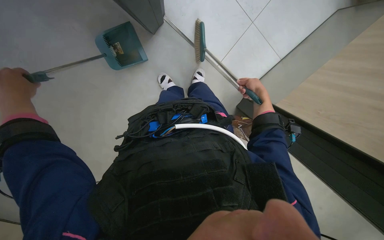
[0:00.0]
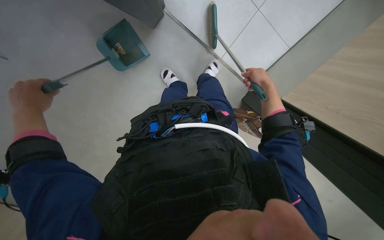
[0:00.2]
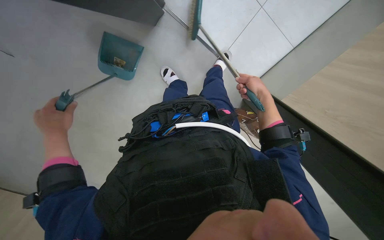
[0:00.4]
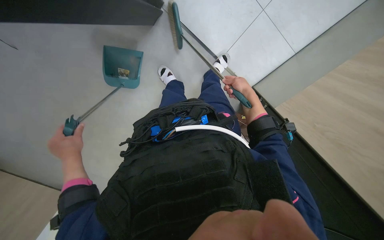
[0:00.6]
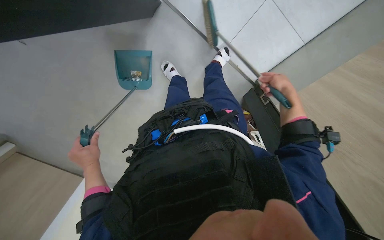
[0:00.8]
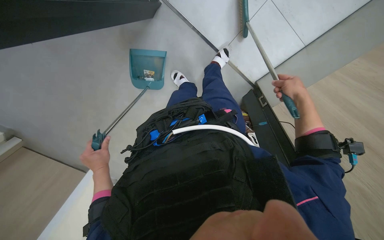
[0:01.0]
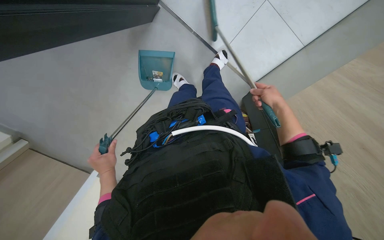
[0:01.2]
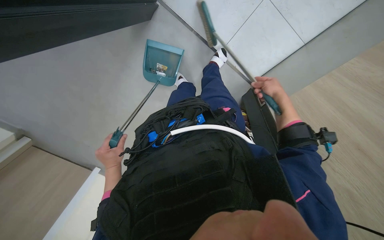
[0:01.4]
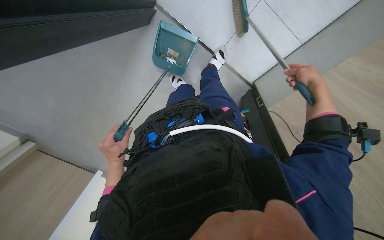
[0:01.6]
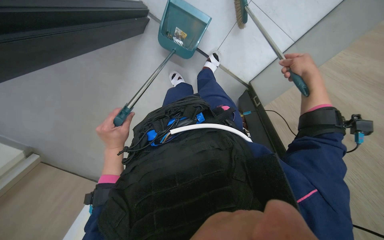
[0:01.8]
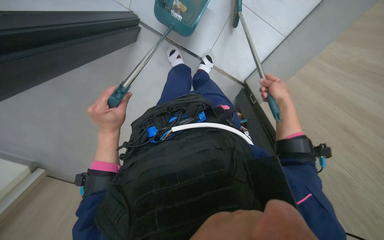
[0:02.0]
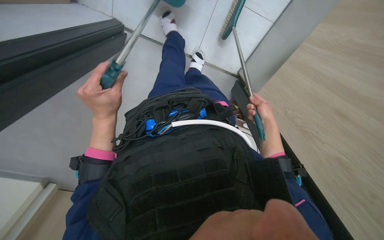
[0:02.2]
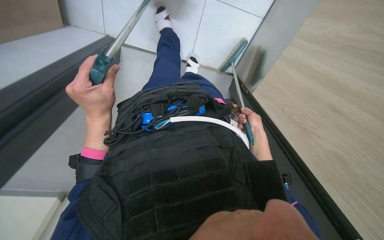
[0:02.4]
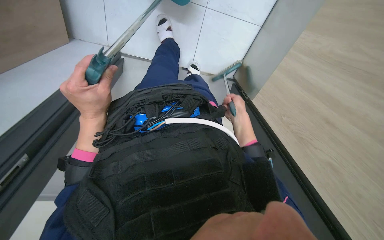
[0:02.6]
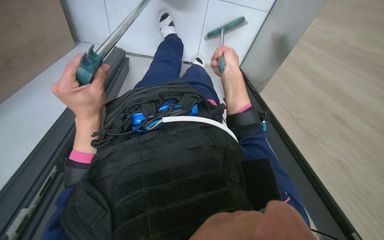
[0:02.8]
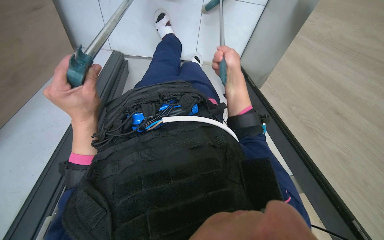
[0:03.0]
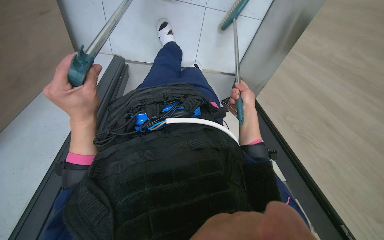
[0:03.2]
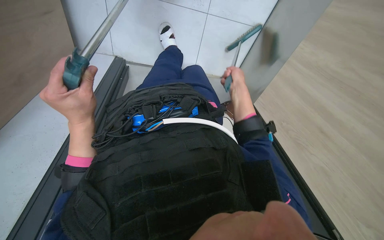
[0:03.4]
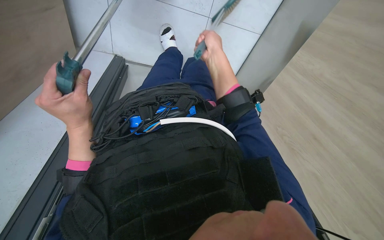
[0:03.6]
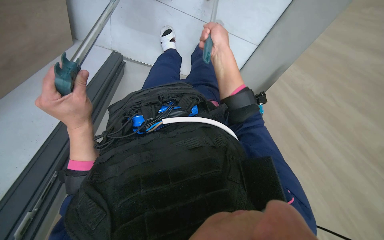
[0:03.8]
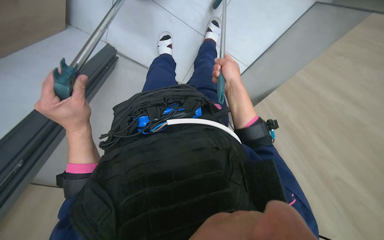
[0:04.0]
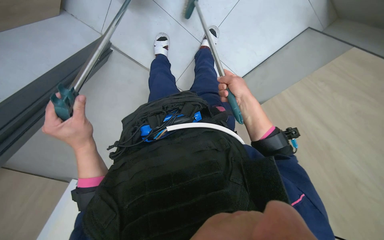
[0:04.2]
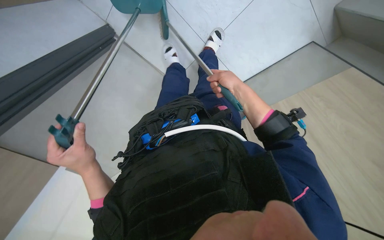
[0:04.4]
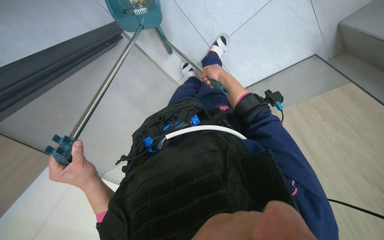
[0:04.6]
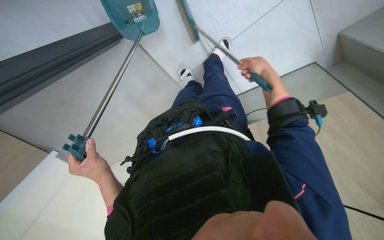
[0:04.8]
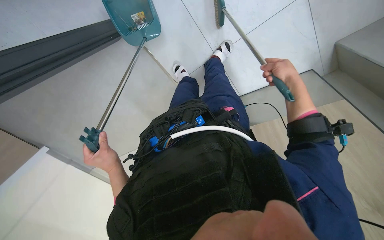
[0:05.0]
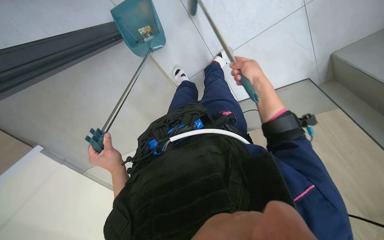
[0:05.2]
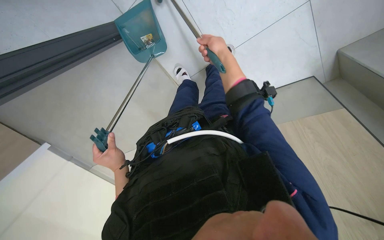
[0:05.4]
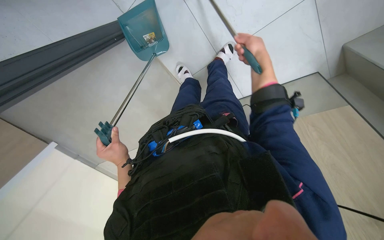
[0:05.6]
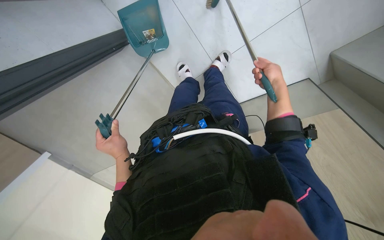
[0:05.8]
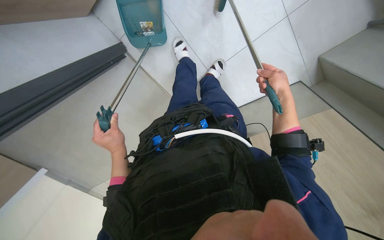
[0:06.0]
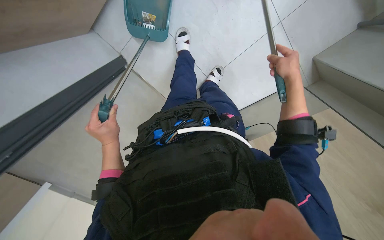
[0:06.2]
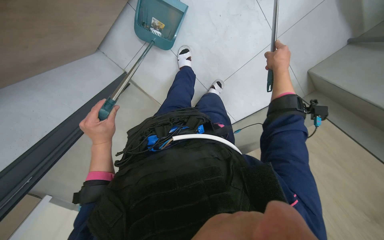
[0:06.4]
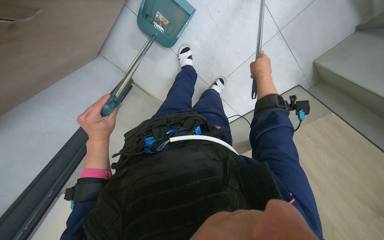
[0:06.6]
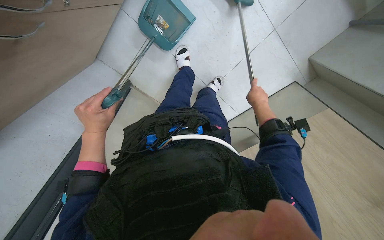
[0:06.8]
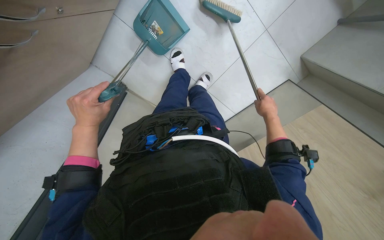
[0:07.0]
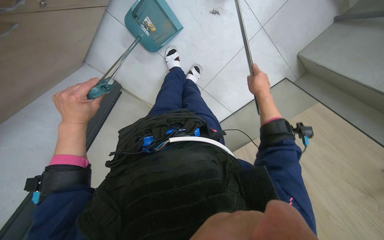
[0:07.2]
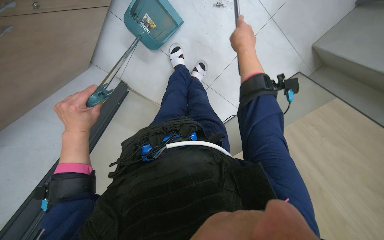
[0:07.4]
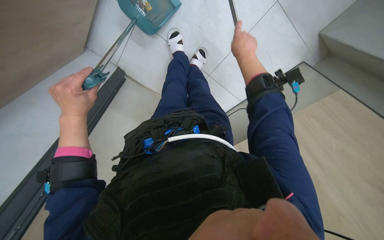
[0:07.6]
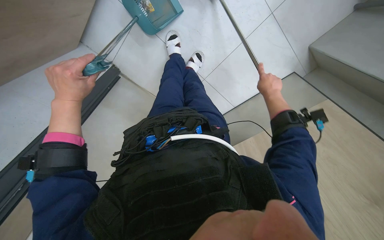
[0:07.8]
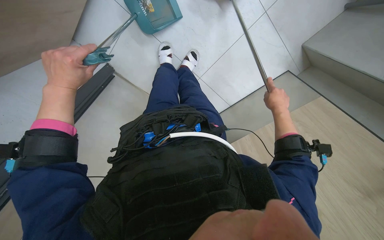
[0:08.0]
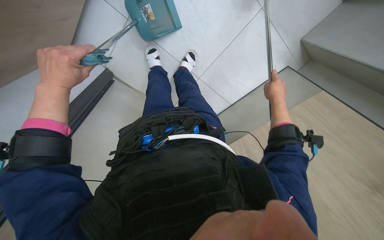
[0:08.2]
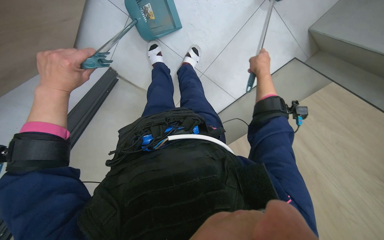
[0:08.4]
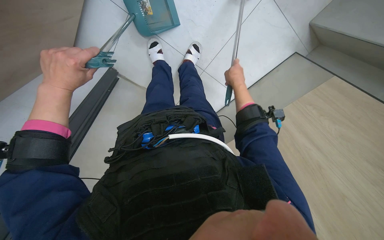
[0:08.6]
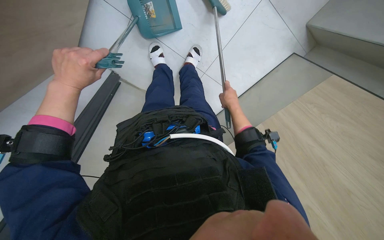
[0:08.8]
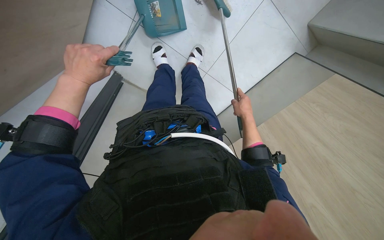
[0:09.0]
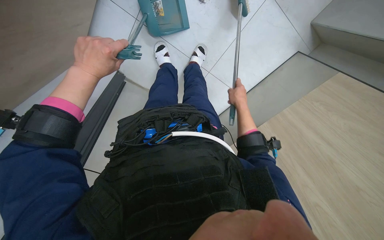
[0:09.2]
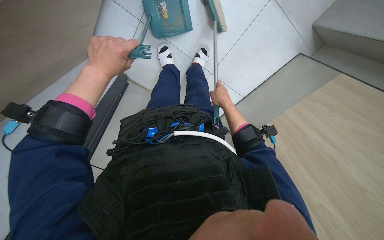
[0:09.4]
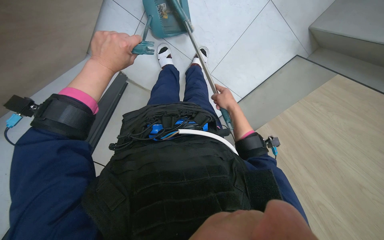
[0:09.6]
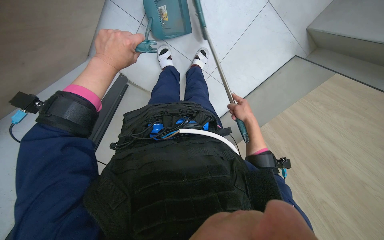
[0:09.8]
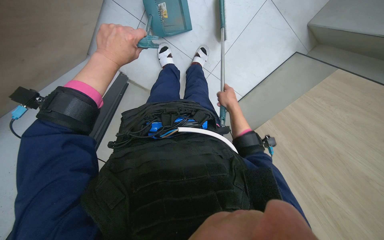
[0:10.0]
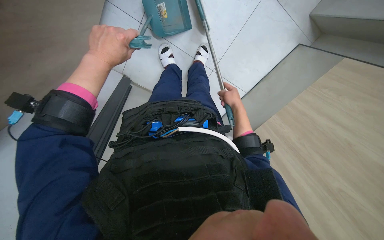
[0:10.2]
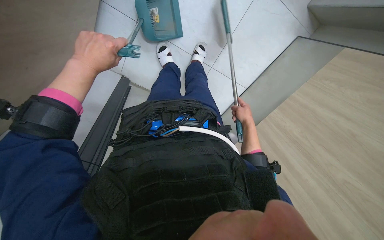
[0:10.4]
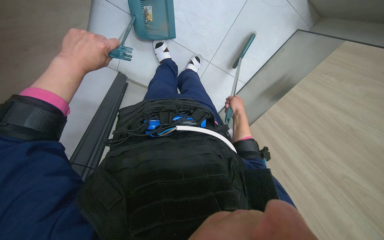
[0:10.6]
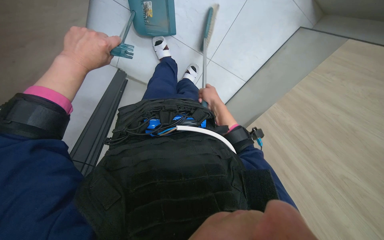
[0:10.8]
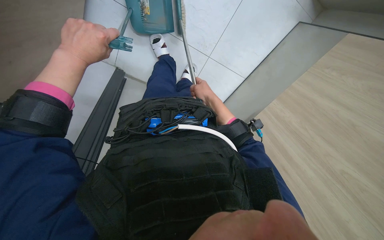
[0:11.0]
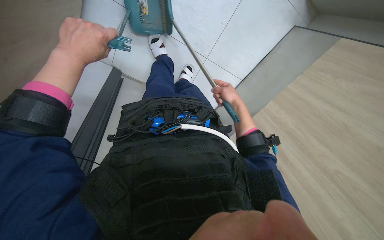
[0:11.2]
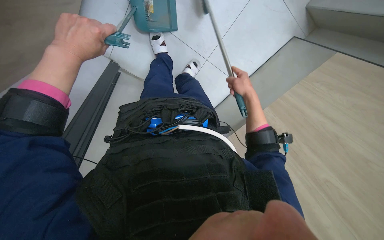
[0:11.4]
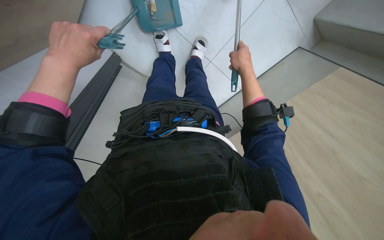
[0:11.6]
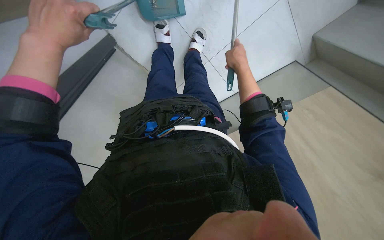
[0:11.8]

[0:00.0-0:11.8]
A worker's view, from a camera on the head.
Job: sweeping floor.
The whole recording: Sweeping floor with broom and dustpan. The worker sweeps the floor with a broom and dustpan, moving a chair to clear the area.
0:01.4 to 0:03.0: The left hand travels up the picture and nearer to the camera by approximately 10 cm. Meanwhile the right hand shifts roughly 20 cm to the left and nearer to the camera.
0:03.0 to 0:04.4: The left hand goes approximately 10 cm down the picture, while the right hand swings up and down the picture, approximately 15 cm each way, with 2 reversals.
0:04.4 to 0:06.0: The right hand swings left and right, roughly 20 cm each way, with 2 reversals.
0:06.0 to 0:07.4: The left hand heads to the left, covering some 10 cm. The right hand goes roughly 25 cm to the left, nearer to the camera and up the picture.
0:07.4 to 0:08.8: The left hand goes approximately 10 cm up the picture; the right hand swings up and down the picture, about 20 cm each way, with 2 reversals.
0:08.8 to 0:10.4: The right hand moves down the picture and farther from the camera, approximately 15 cm.
0:10.4 to 0:11.8: The right hand is displaced up the picture, nearer to the camera and to the left by roughly 25 cm.

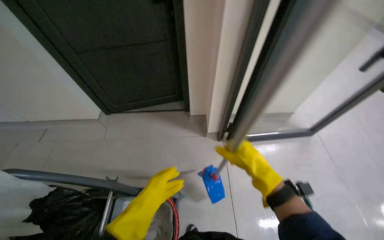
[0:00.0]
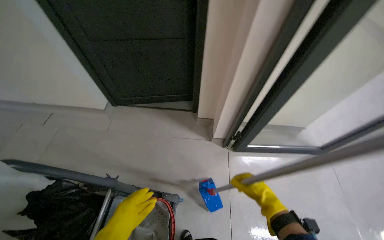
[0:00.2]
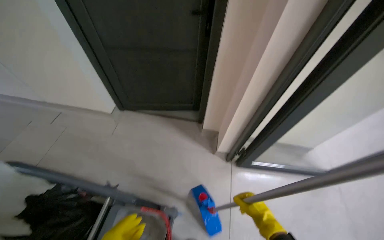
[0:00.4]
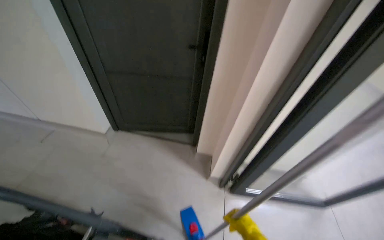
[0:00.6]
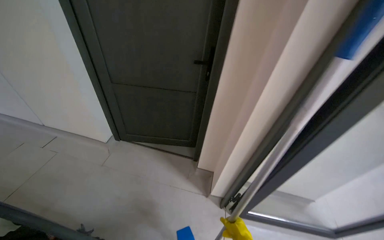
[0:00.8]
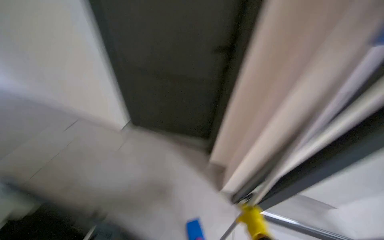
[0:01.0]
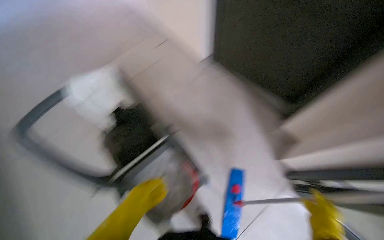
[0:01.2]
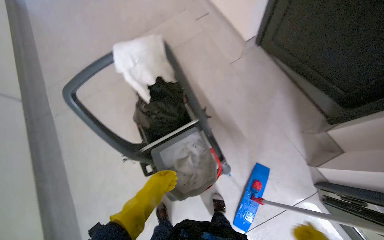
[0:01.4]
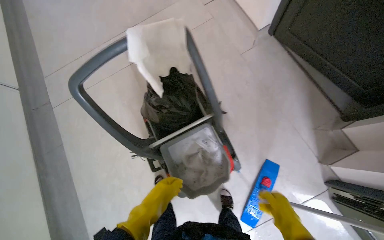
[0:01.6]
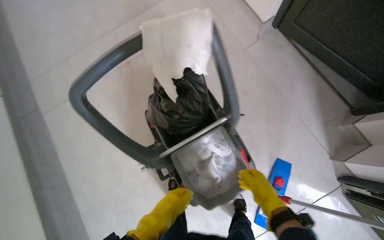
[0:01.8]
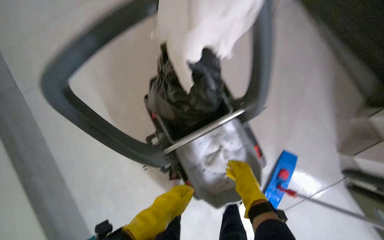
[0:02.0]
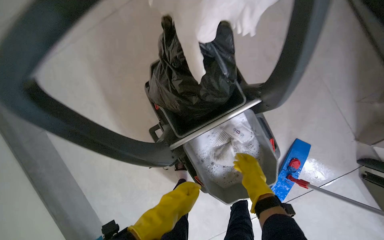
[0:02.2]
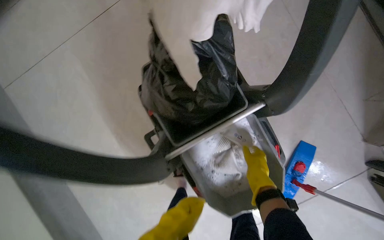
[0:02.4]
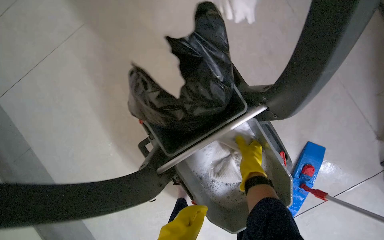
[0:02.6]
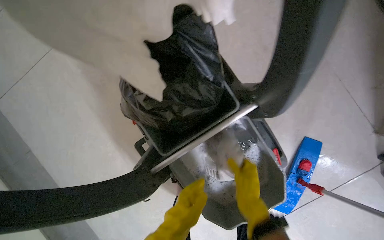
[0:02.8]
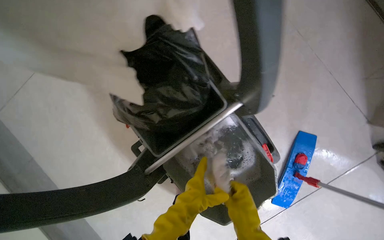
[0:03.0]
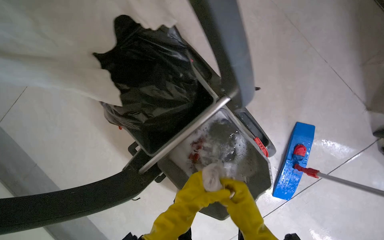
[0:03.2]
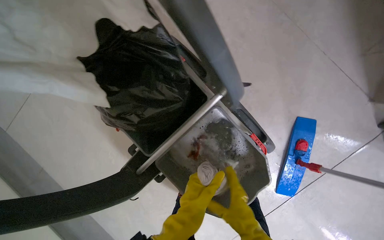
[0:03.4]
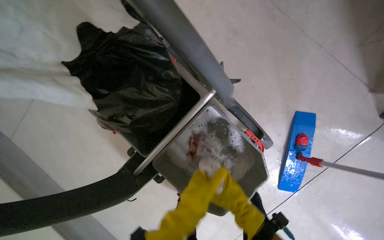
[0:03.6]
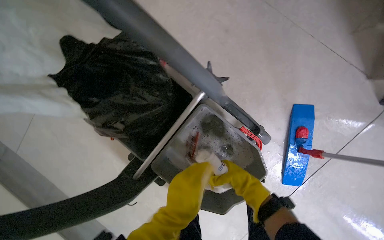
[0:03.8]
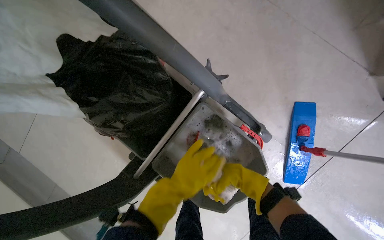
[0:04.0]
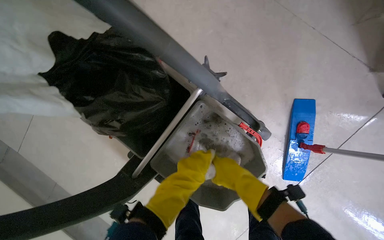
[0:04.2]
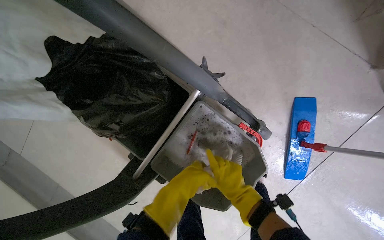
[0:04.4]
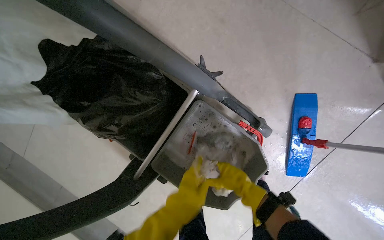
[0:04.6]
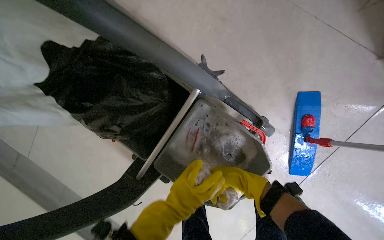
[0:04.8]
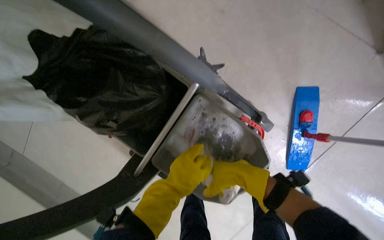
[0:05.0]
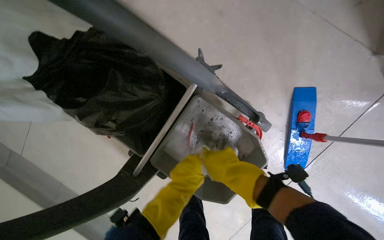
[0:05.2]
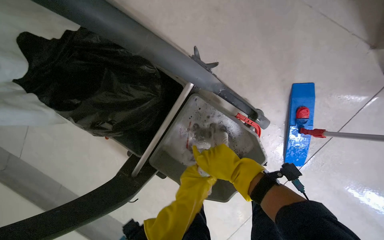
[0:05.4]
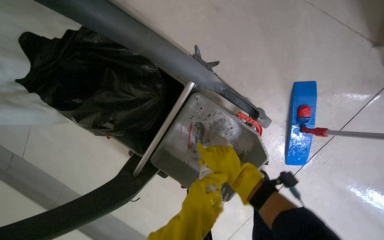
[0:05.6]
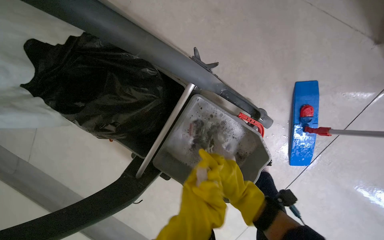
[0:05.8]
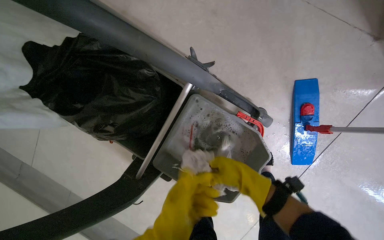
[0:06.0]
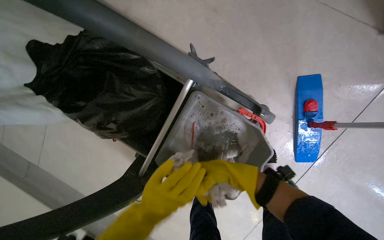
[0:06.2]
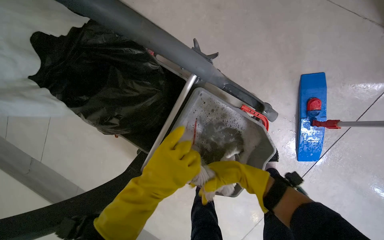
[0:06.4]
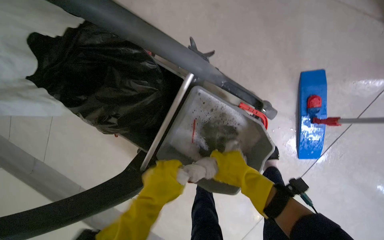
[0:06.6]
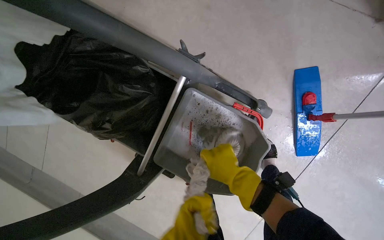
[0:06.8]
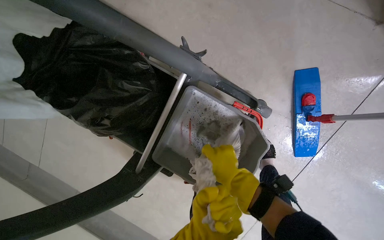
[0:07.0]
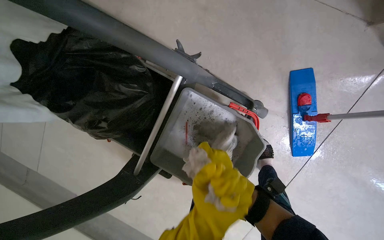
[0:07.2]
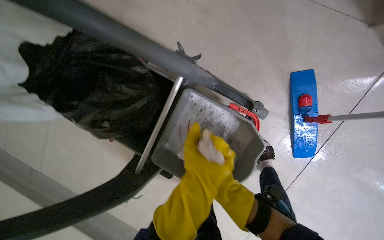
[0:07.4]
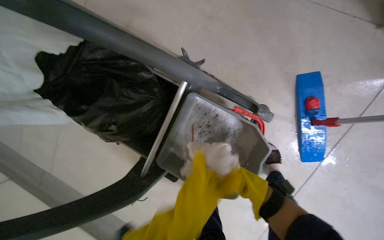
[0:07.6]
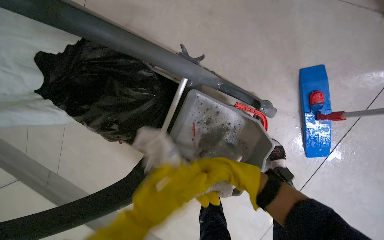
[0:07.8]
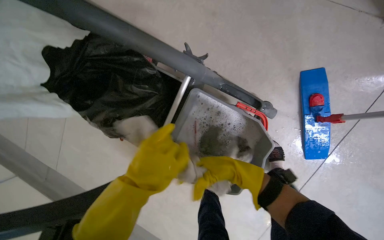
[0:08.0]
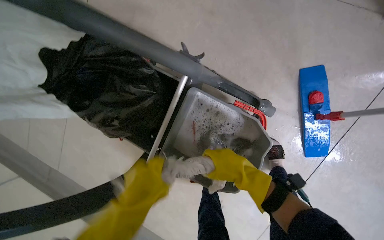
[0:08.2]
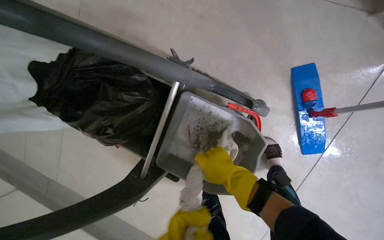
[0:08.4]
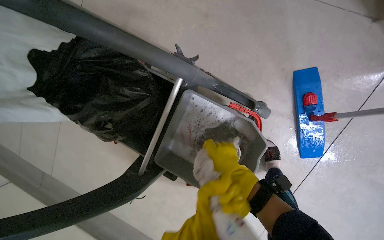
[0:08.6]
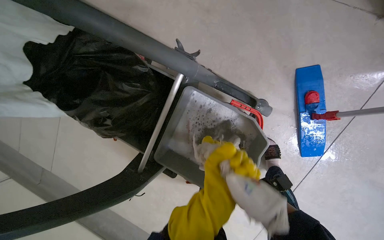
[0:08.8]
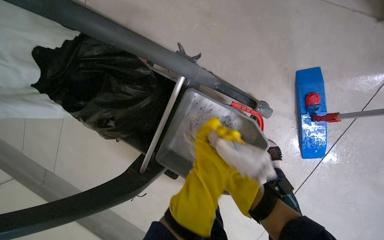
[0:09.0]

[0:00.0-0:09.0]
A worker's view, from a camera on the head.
Job: preparing cleaning supplies.
The whole recording: Cleaning and wringing cloth. The worker cleans and wrings out a cloth in the bucket.
0:00.0 to 0:01.6: The wearer looks approximately 65 degrees further to the left. The camera pitches downward, by some 25 degrees.
0:01.6 to 0:03.0: The view tilts approximately 15 degrees downward. The right hand travels to the left by about 30 cm, and travels up the picture and back again, approximately 25 cm each way.
0:04.4 to 0:06.0: The right hand travels farther from the camera and back again, approximately 10 cm each way; the left hand heads down the picture, covering approximately 10 cm.
0:06.0 to 0:07.6: The right hand swings nearer and farther, roughly 20 cm each way, with 2 reversals.
